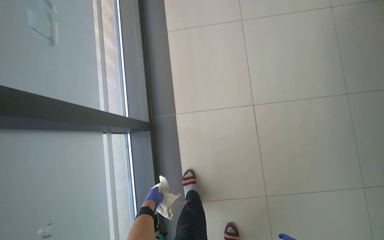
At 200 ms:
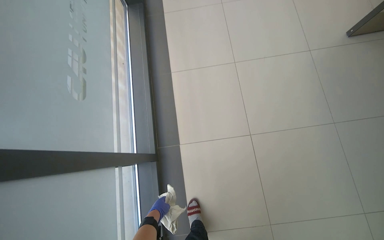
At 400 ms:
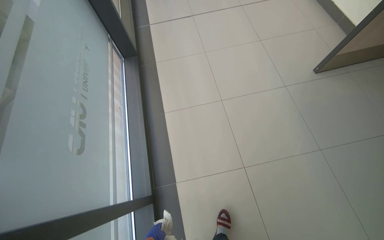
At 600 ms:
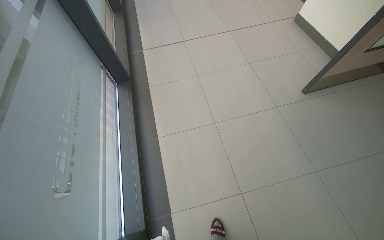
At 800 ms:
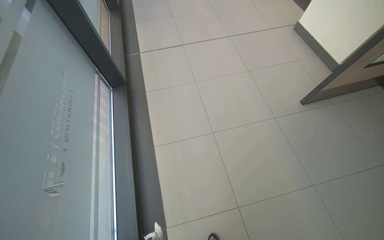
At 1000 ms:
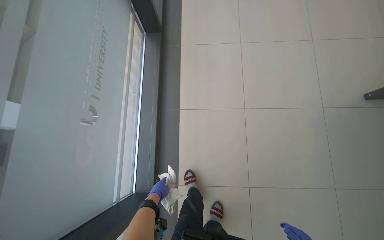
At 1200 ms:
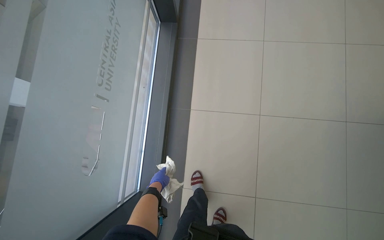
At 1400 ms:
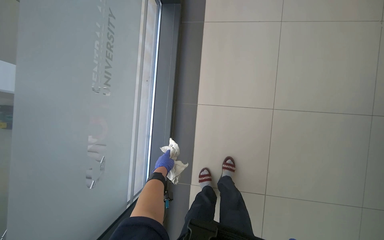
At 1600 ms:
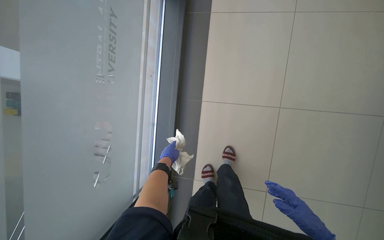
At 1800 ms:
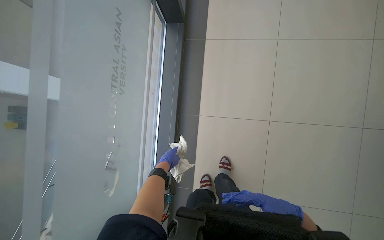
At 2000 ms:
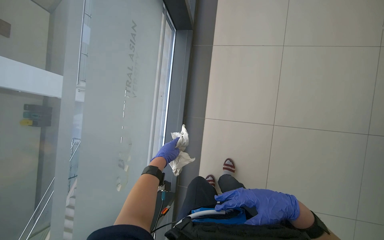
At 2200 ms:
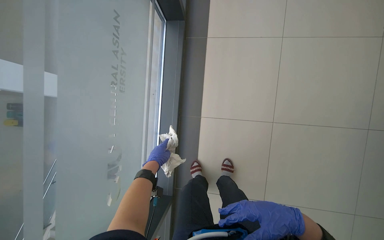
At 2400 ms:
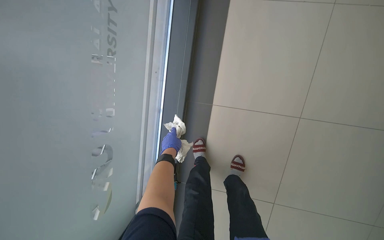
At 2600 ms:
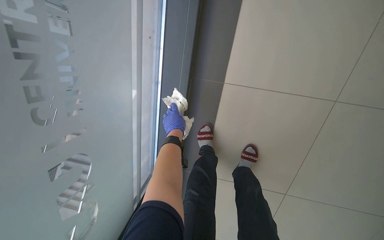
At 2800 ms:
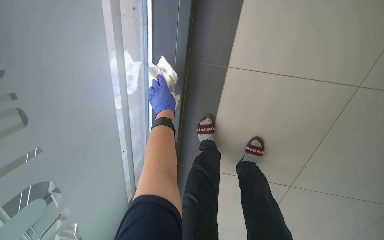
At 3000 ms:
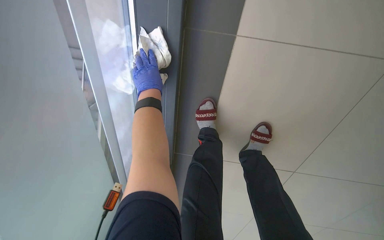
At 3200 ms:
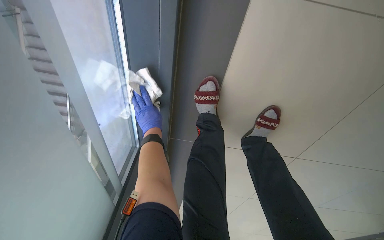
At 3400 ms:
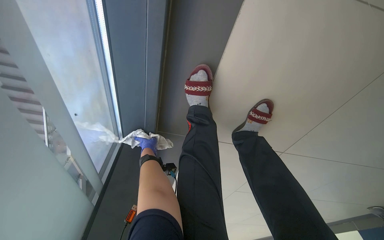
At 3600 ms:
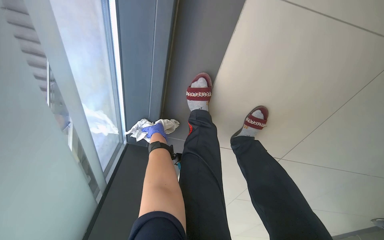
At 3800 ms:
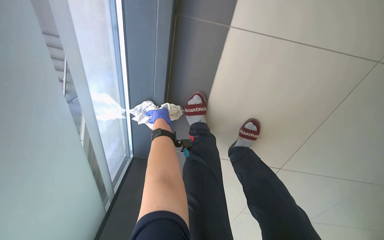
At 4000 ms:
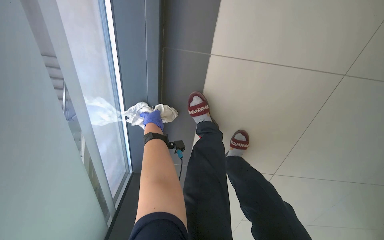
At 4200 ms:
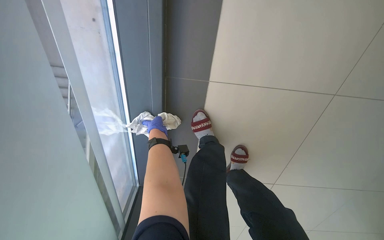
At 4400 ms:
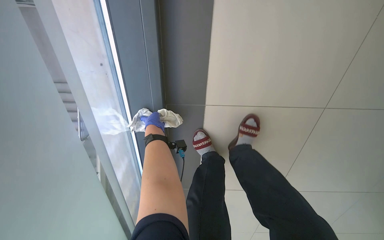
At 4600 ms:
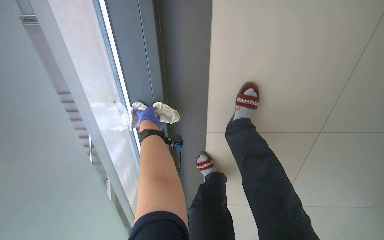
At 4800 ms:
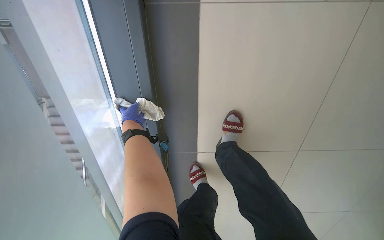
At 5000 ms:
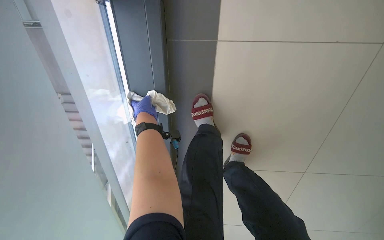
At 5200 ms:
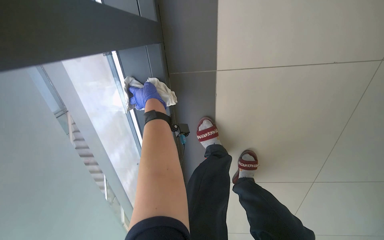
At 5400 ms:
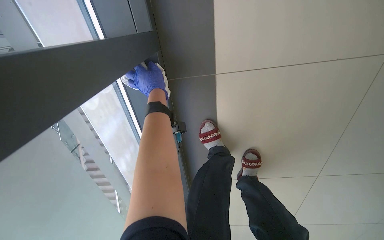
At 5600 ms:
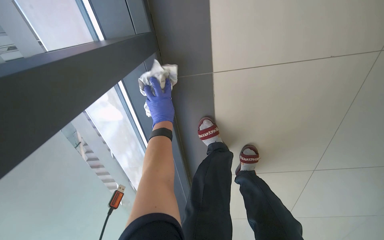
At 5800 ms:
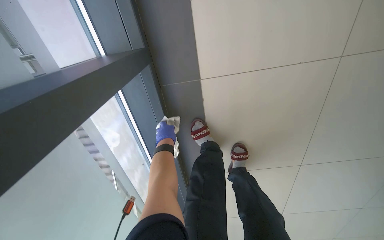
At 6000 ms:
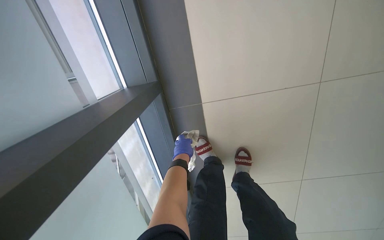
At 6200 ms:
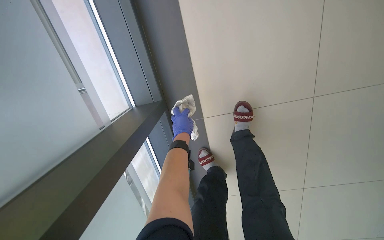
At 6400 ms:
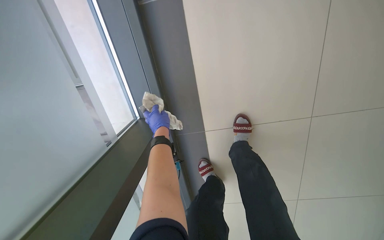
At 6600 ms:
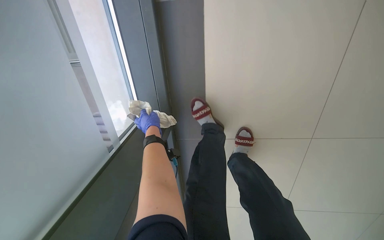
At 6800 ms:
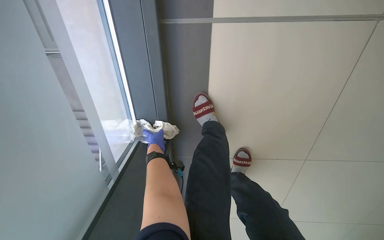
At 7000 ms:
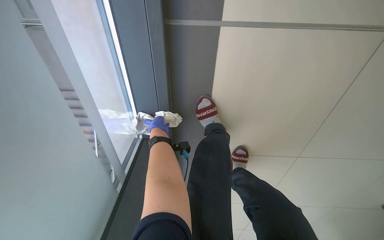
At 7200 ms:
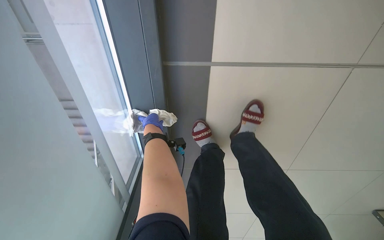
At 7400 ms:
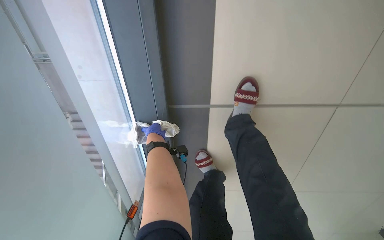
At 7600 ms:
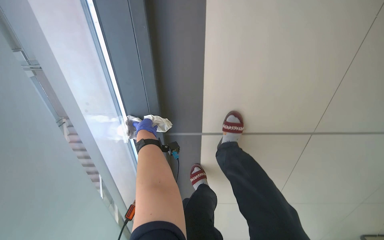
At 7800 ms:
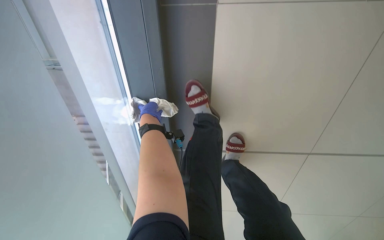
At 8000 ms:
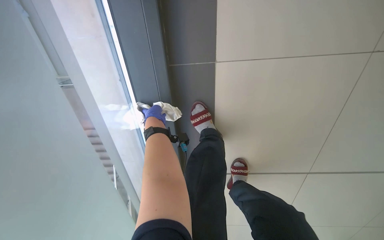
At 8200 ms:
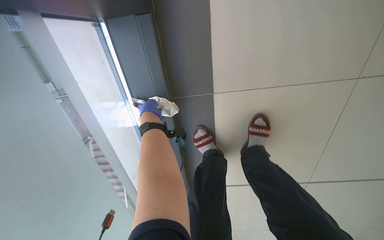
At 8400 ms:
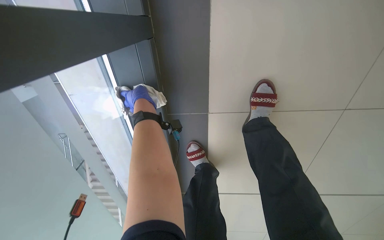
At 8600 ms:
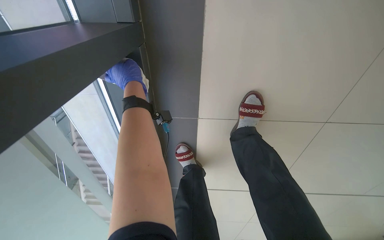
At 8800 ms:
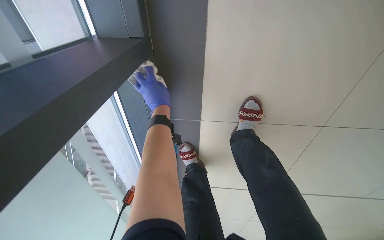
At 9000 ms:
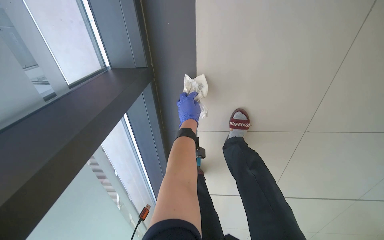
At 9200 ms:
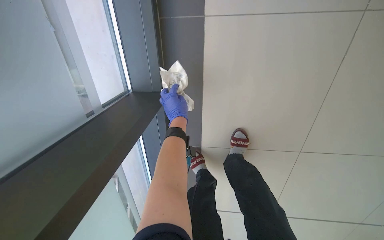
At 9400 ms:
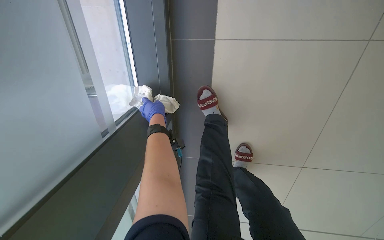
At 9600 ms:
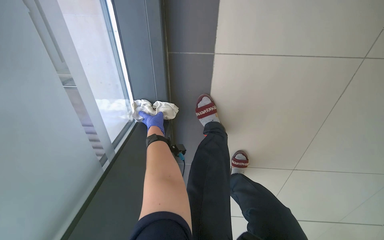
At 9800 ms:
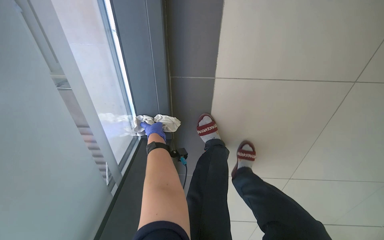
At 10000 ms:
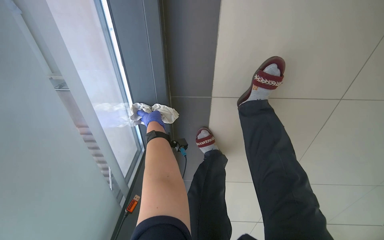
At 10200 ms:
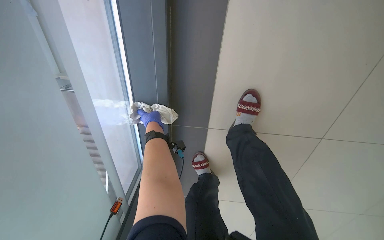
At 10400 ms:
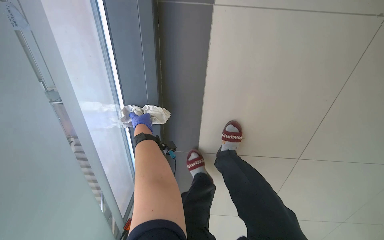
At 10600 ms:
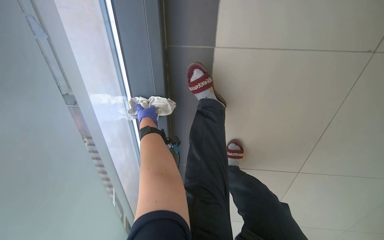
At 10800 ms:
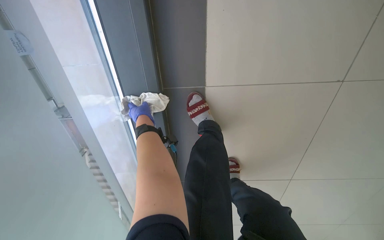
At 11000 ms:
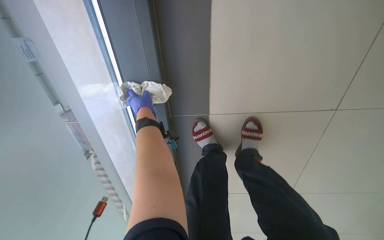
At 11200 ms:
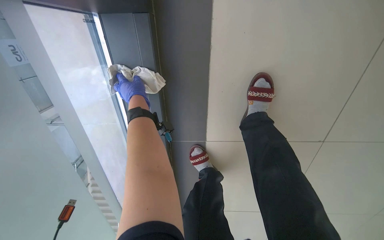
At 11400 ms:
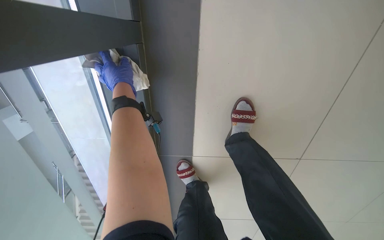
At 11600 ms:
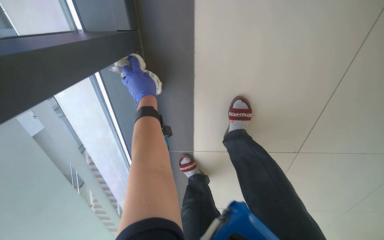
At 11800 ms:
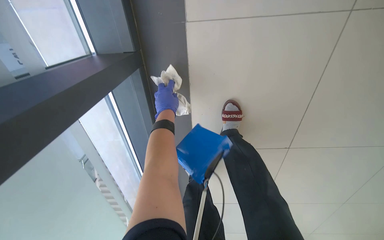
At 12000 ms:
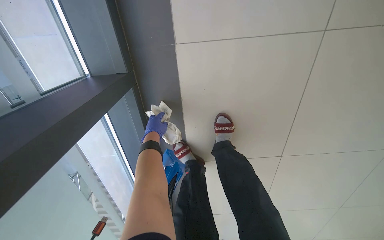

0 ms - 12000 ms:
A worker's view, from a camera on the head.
Job: cleaning windows.
The whole recording: Wiping window frame. The worker wipes the bottom frame of a large window with a cloth.
0 ms - 1600 ms: The camera travels some 60 cm.
1600 ms - 3000 ms: The head travels approximately 50 cm. The wearer looks approximately 30 degrees further downward.
3000 ms - 4400 ms: The view tilts approximately 15 degrees upward. The left hand goes approximately 10 cm down the picture.
4400 ms - 6000 ms: The wearer looks approximately 20 degrees further upward. The left hand heads nearer to the camera, covering roughly 35 cm.
6000 ms - 7600 ms: The view pans to the right by some 15 degrees. The wearer looks roughly 15 degrees further upward. The left hand goes approximately 50 cm up the picture and to the left.
7600 ms - 9000 ms: The view tips upward by roughly 25 degrees. The left hand moves nearer to the camera and to the right, about 35 cm.
9000 ms - 10400 ms: The left hand shifts some 25 cm to the left.
10400 ms - 12000 ms: The camera travels roughly 60 cm. The camera is aimed some 20 degrees further to the left. The wearer looks roughly 60 degrees further upward.

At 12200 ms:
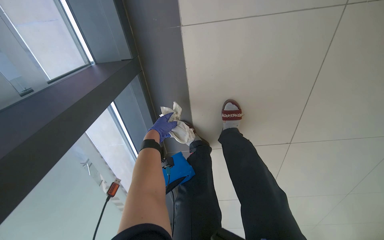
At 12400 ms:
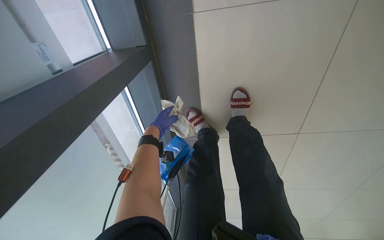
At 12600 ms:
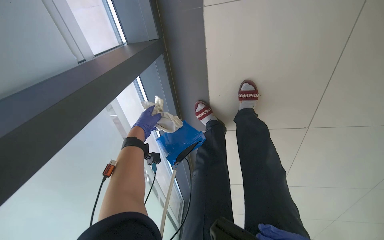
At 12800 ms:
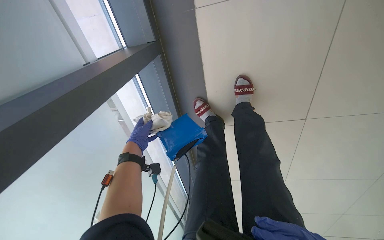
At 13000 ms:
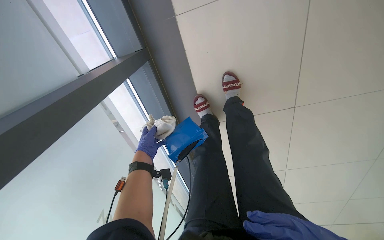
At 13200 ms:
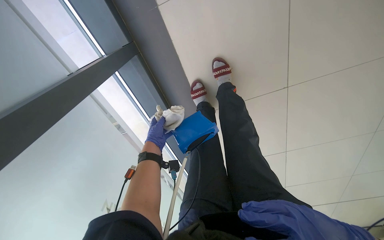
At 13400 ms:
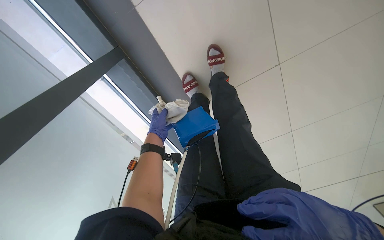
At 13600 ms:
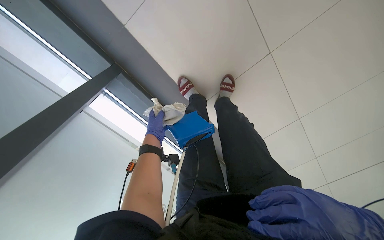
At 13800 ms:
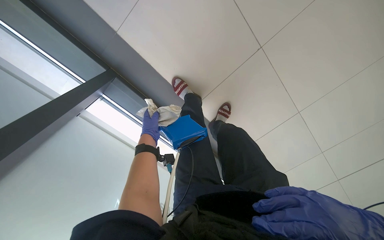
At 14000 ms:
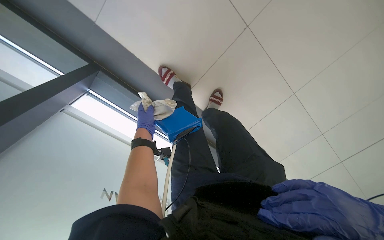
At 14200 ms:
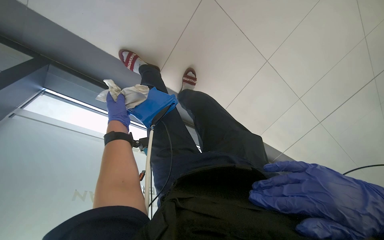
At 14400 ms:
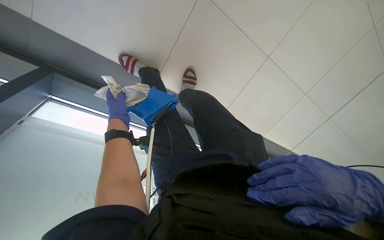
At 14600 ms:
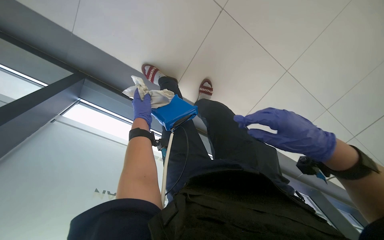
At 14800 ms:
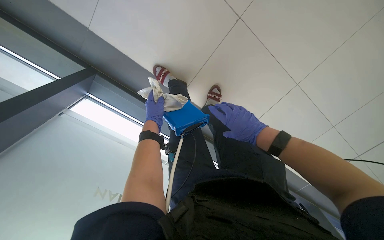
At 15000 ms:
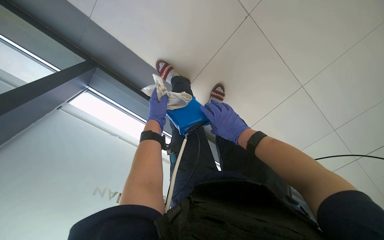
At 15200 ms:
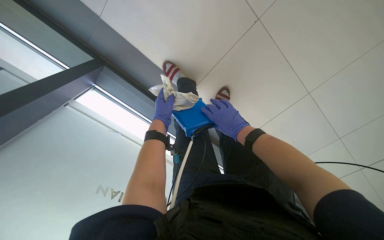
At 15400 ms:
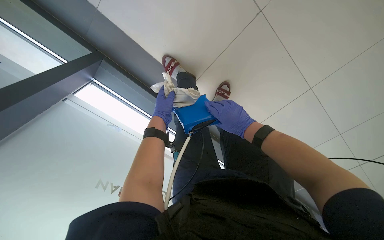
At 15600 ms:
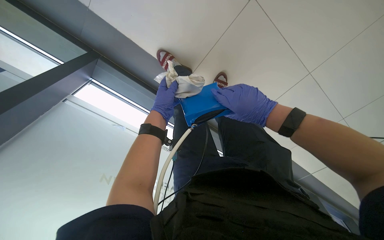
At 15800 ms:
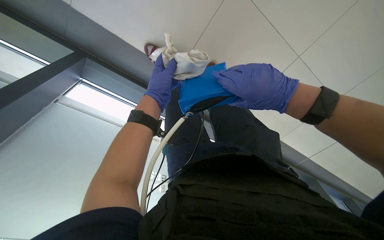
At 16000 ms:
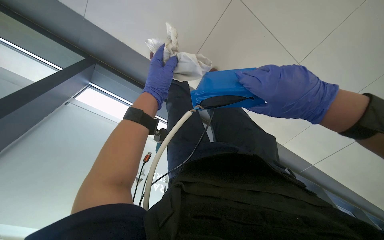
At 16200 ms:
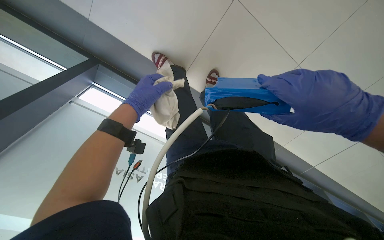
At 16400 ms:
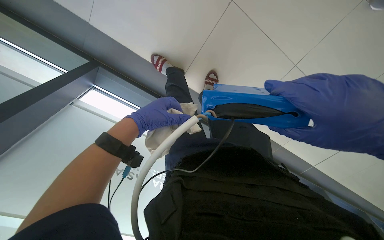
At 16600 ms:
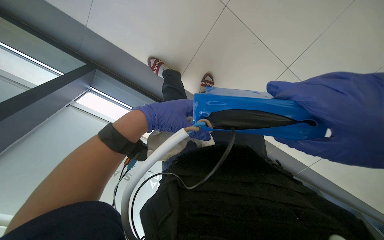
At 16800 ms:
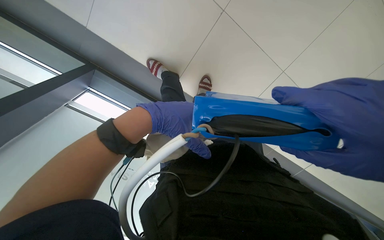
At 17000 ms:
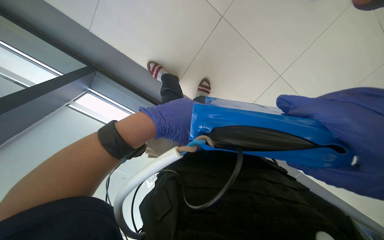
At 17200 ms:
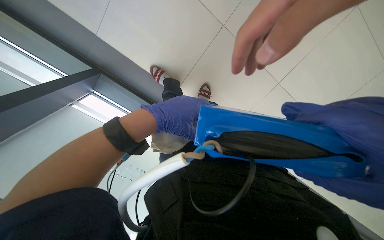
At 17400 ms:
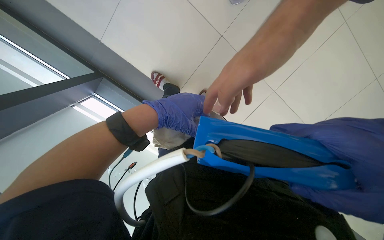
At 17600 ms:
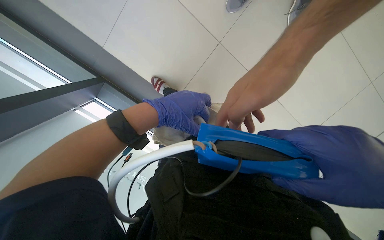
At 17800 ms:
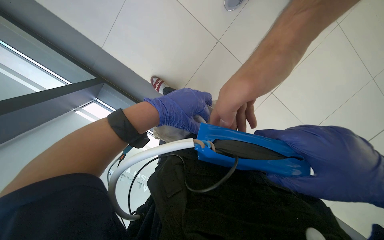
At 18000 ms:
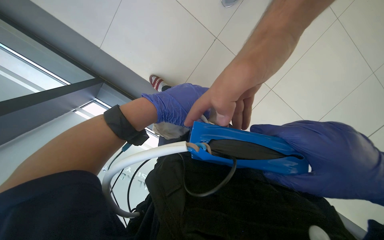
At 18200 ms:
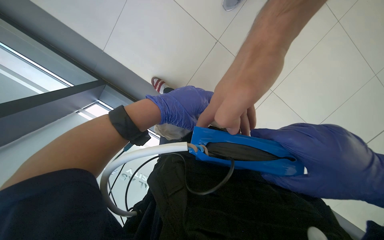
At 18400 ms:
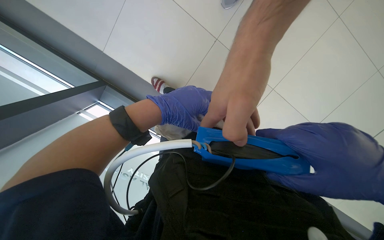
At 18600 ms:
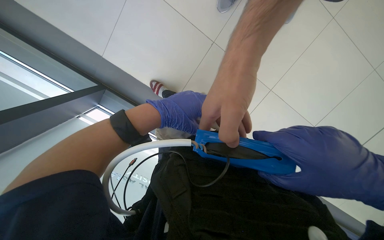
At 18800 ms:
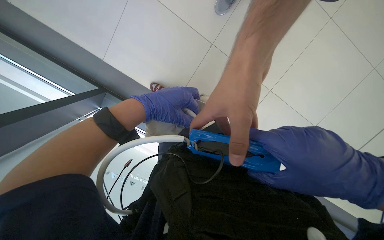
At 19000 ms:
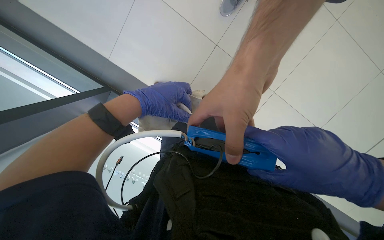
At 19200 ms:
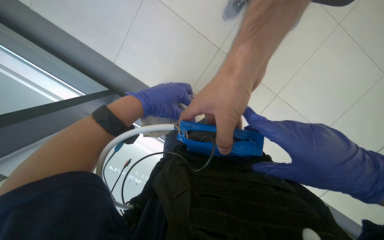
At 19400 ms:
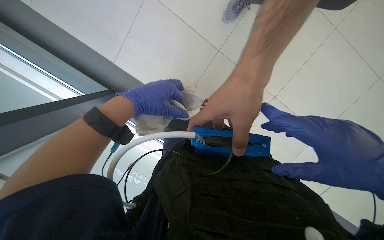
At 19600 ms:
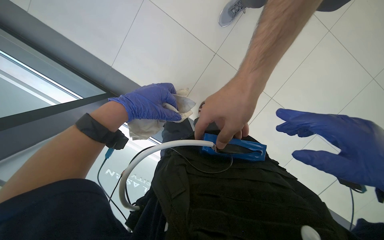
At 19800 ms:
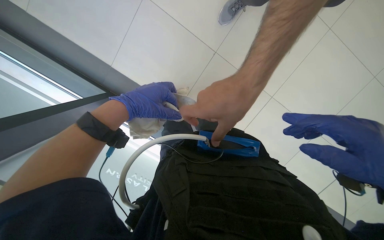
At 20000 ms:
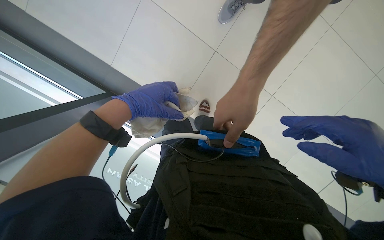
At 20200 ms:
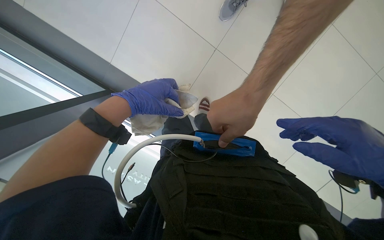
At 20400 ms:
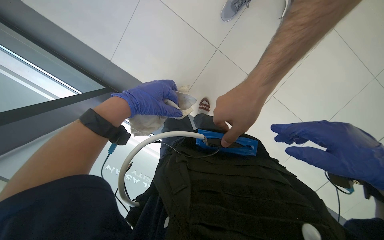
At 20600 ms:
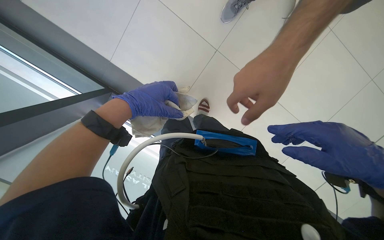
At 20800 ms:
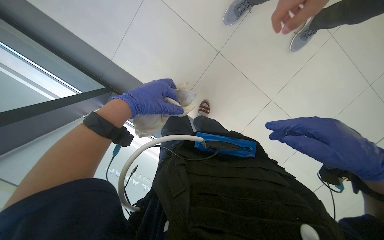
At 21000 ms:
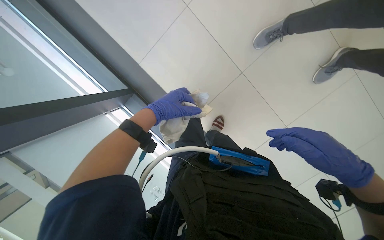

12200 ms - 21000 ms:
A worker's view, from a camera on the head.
Job: cleaning windows.
The whole recording: Wiping window frame. The worker wipes the bottom frame of a large window with a cloth.
12200 ms - 13600 ms: The camera pitches downward, by some 20 degrees.
15200 ms - 16600 ms: The left hand goes roughly 30 cm nearer to the camera.
19600 ms - 21000 ms: The left hand shifts some 10 cm farther from the camera.
